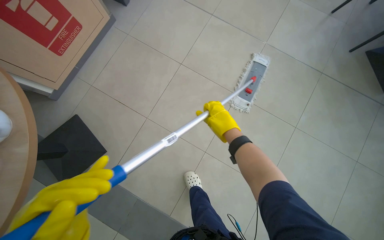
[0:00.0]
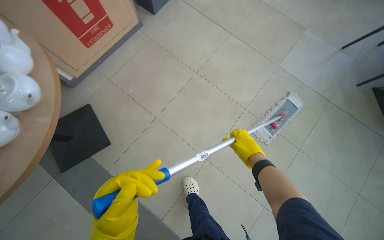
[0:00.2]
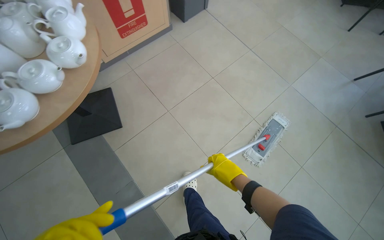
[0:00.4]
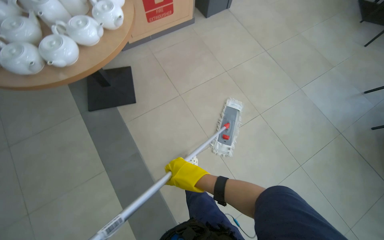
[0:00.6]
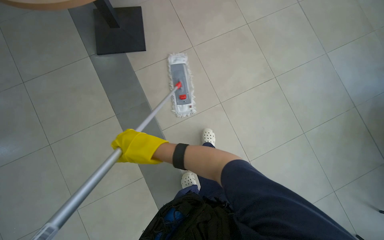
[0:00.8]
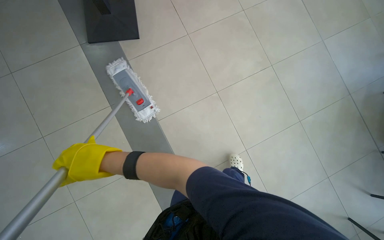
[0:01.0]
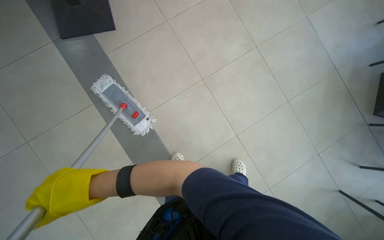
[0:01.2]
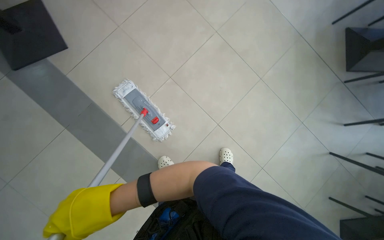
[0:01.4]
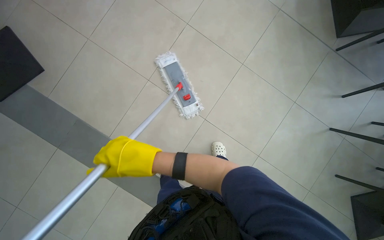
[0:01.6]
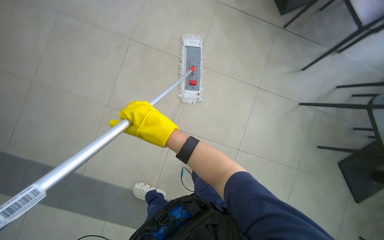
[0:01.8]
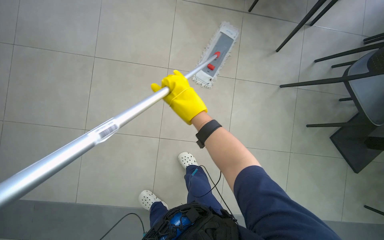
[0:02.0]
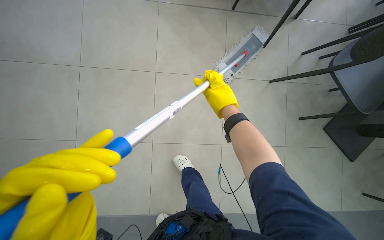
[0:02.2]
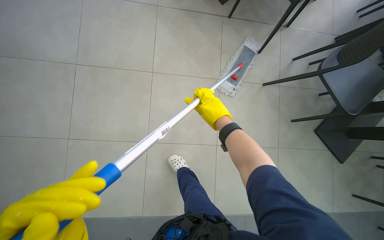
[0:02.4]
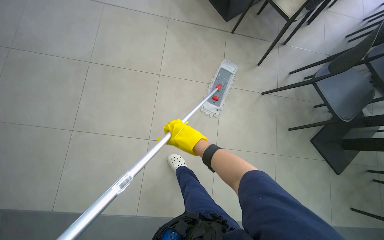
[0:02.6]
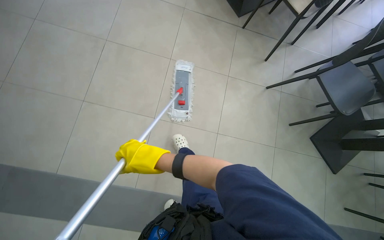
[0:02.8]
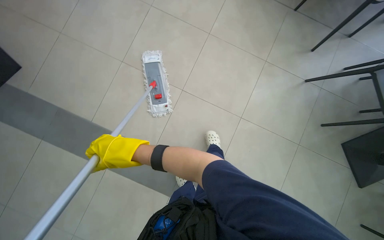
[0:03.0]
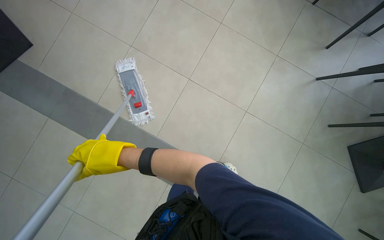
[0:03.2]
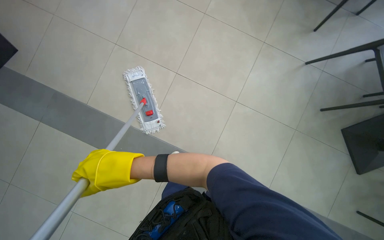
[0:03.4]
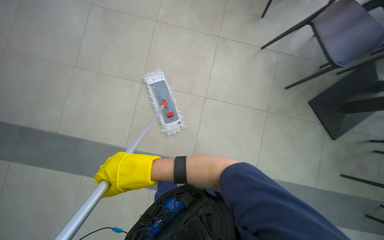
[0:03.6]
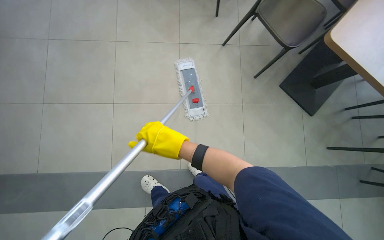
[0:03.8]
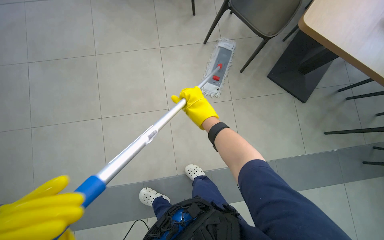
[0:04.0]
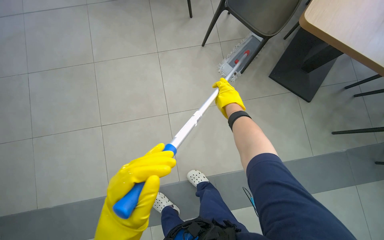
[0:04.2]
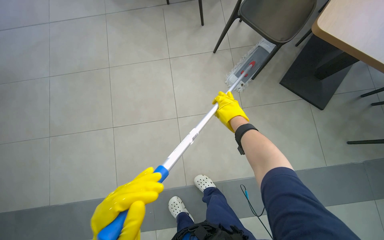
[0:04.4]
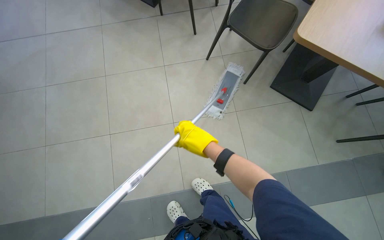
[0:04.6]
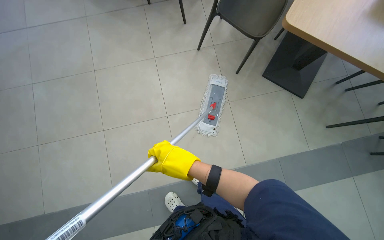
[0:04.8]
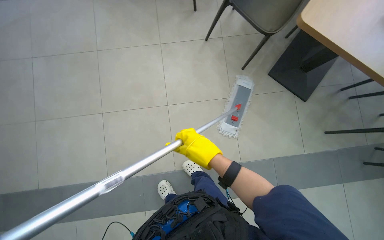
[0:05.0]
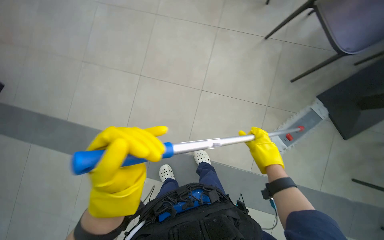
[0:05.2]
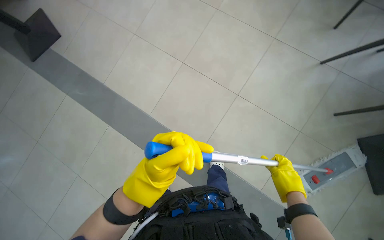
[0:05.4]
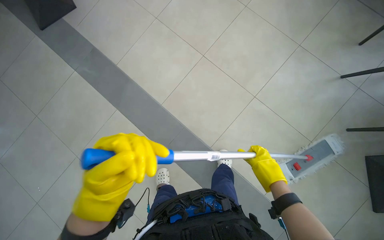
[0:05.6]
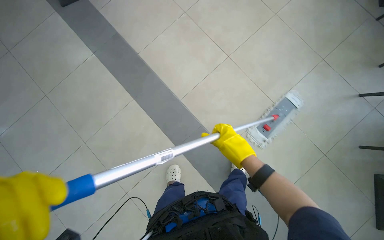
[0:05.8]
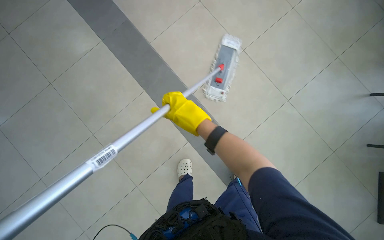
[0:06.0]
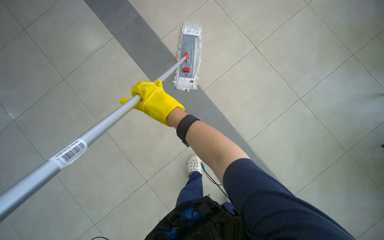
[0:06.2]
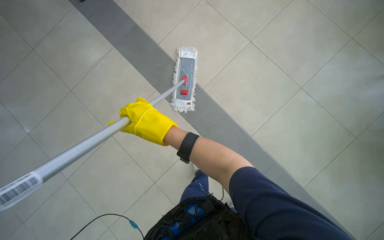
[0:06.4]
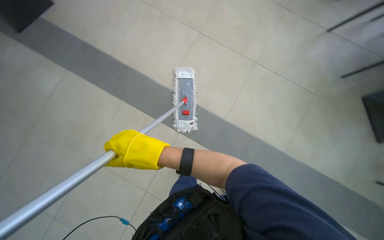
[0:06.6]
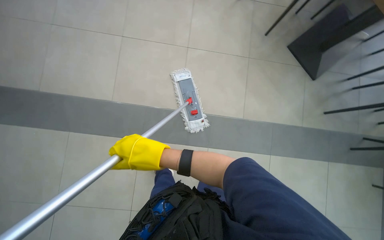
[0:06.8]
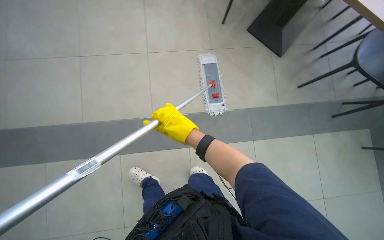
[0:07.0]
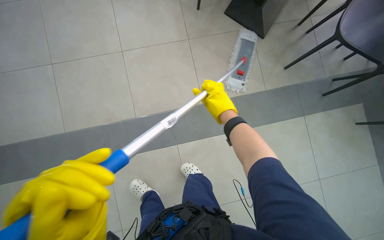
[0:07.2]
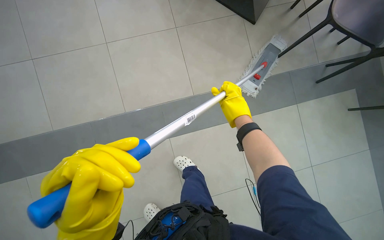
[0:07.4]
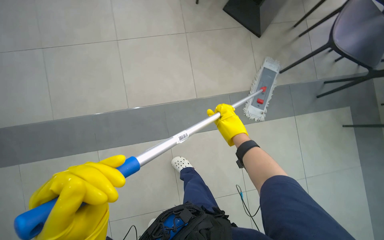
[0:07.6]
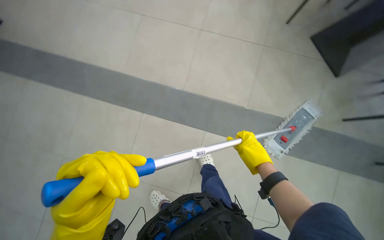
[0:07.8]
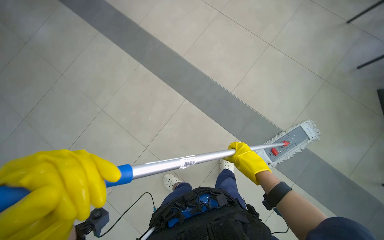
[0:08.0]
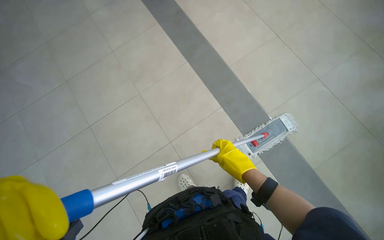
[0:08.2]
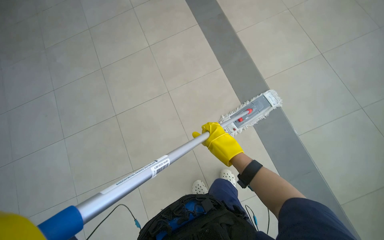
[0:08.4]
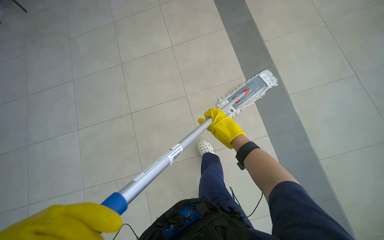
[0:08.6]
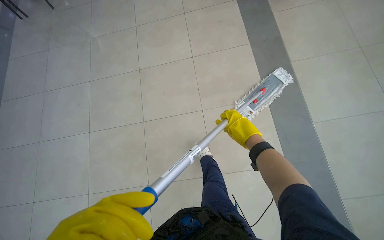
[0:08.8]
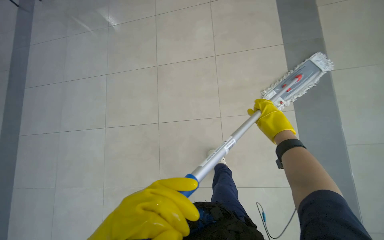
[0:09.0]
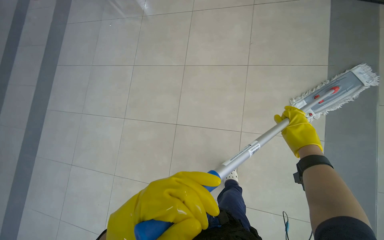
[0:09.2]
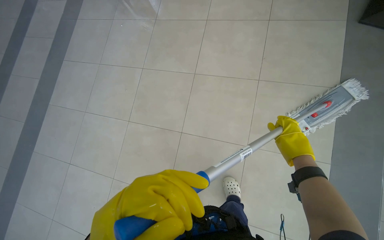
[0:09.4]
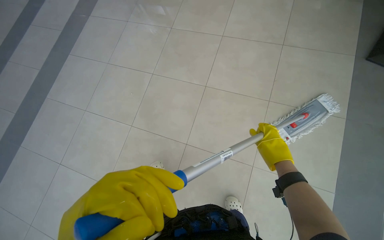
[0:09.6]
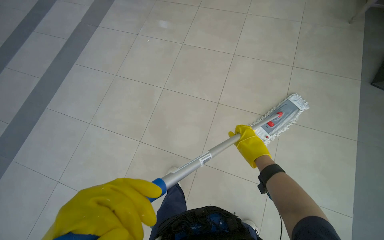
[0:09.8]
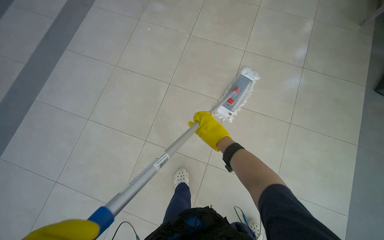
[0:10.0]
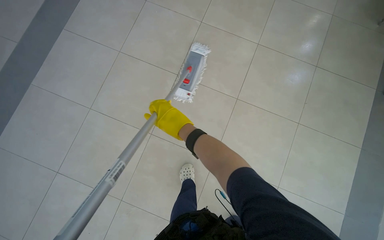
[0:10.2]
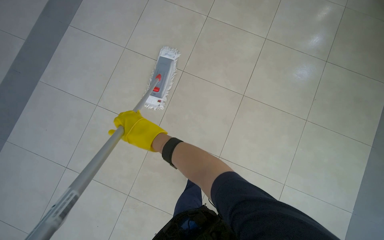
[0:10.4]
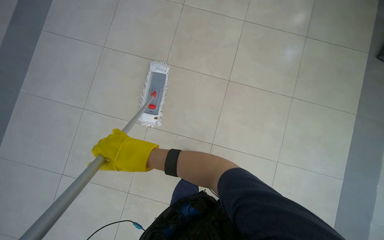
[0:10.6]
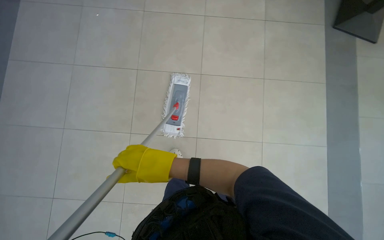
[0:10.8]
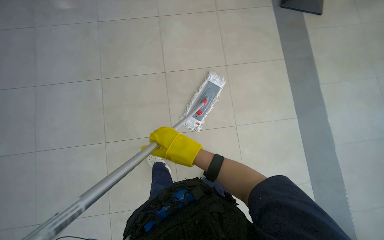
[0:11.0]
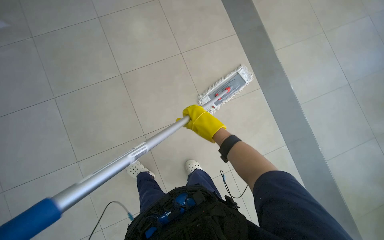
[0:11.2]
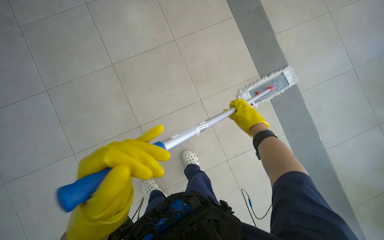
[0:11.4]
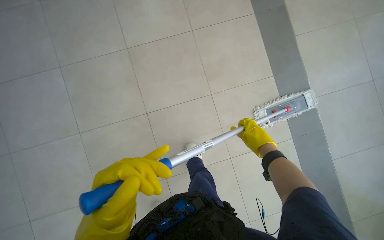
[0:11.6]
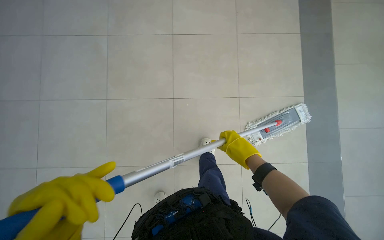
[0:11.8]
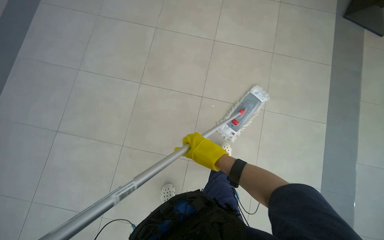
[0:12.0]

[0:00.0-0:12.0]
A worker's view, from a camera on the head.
Job: mopping floor.
The whole recording: Mopping floor. The worker mops the floor, including inside the elevator, and rinses the mop head in the bucket.
0:00.0 to 0:01.6: The head travels some 50 cm.
0:04.4 to 0:06.0: The head travels some 60 cm. The scene turns approximately 50 degrees clockwise in the picture.
0:06.0 to 0:07.6: The scene rotates counterclockwise by about 40 degrees.
0:07.6 to 0:09.0: The head travels roughly 90 cm. The wearer looks approximately 60 degrees further to the left.
0:09.0 to 0:10.4: The camera is carried some 60 cm.
0:10.4 to 0:12.0: The camera is carried approximately 50 cm.

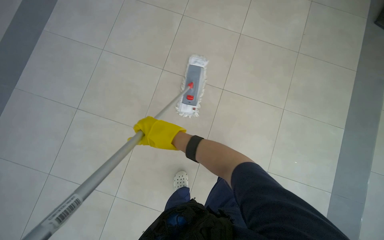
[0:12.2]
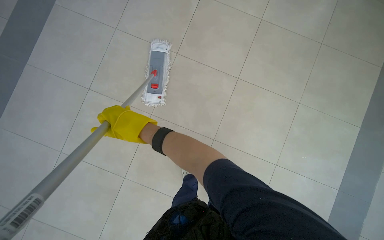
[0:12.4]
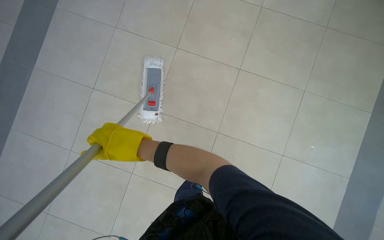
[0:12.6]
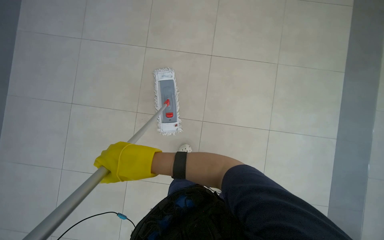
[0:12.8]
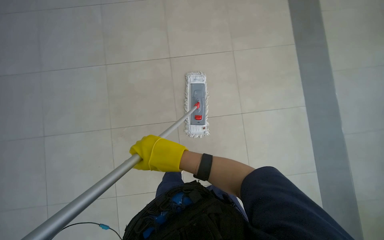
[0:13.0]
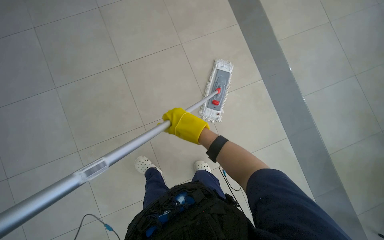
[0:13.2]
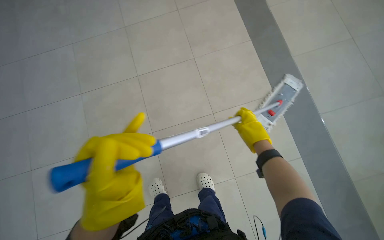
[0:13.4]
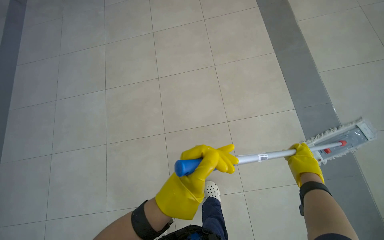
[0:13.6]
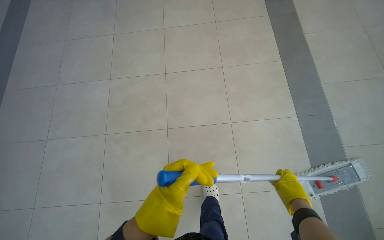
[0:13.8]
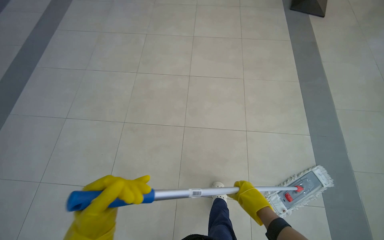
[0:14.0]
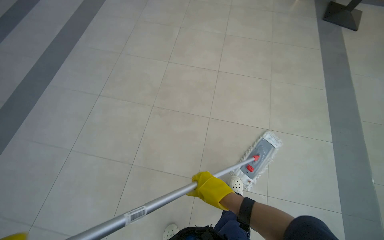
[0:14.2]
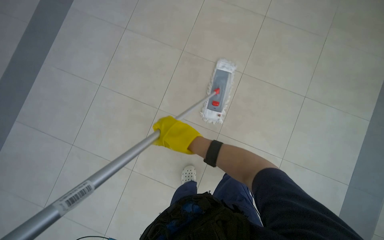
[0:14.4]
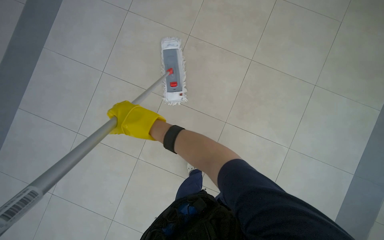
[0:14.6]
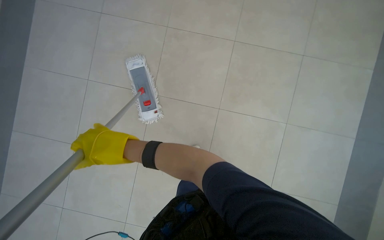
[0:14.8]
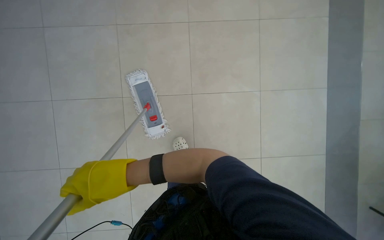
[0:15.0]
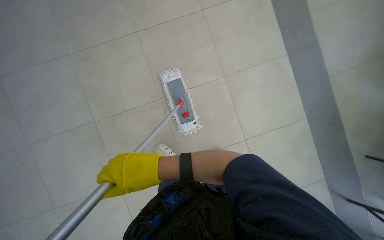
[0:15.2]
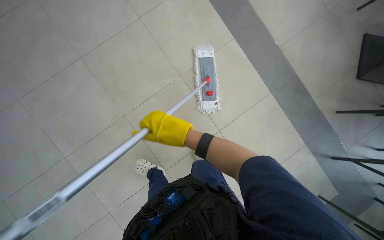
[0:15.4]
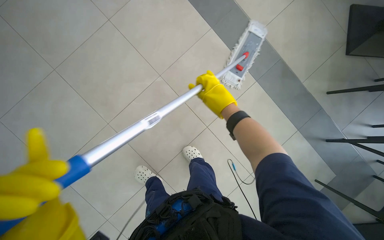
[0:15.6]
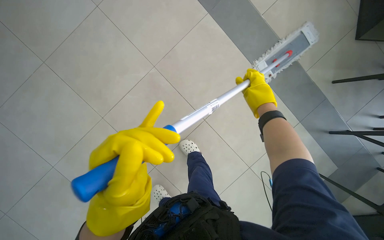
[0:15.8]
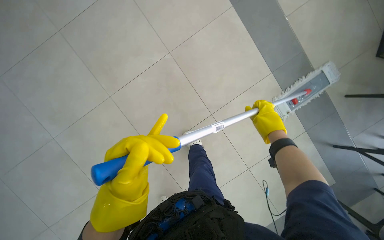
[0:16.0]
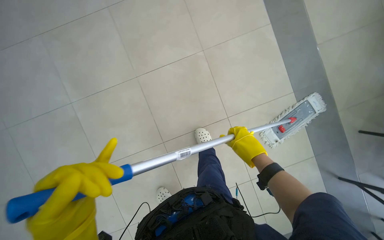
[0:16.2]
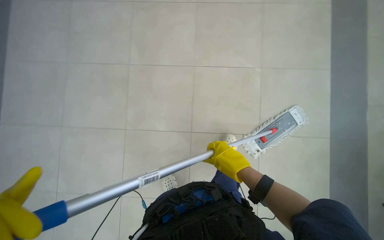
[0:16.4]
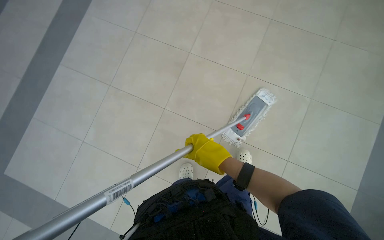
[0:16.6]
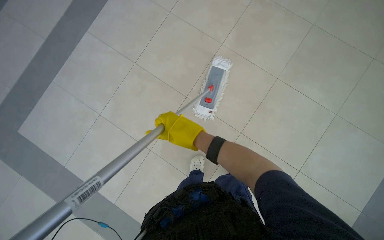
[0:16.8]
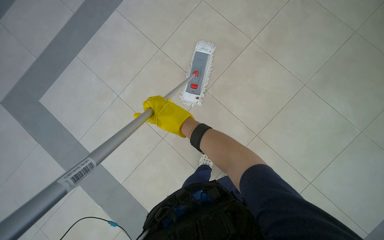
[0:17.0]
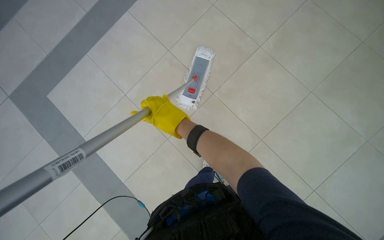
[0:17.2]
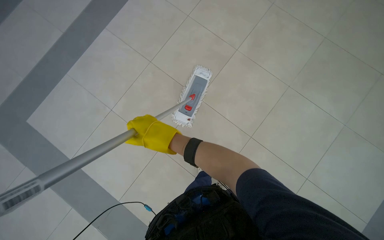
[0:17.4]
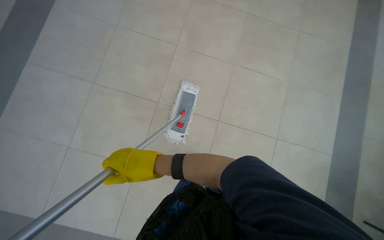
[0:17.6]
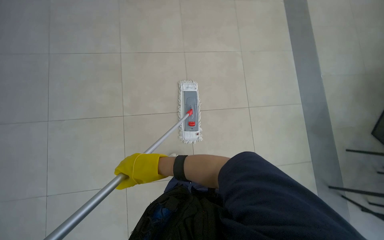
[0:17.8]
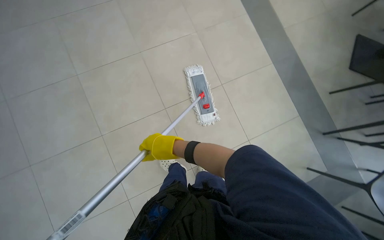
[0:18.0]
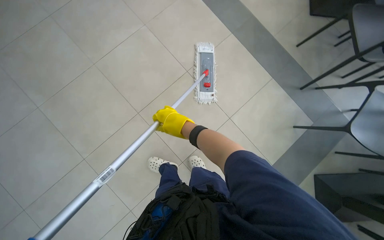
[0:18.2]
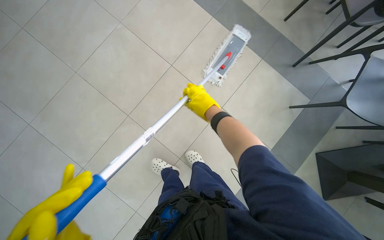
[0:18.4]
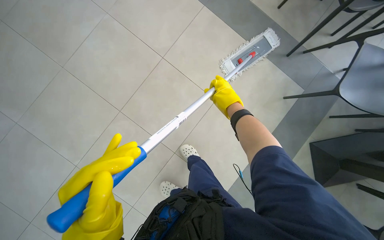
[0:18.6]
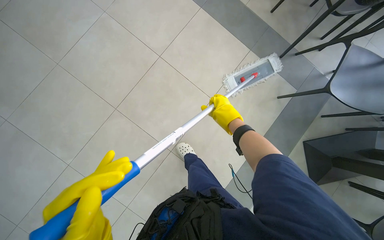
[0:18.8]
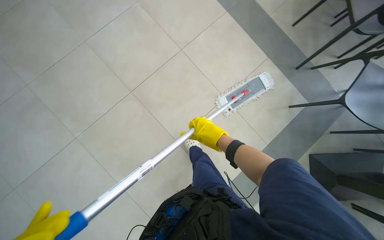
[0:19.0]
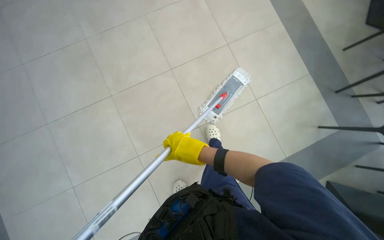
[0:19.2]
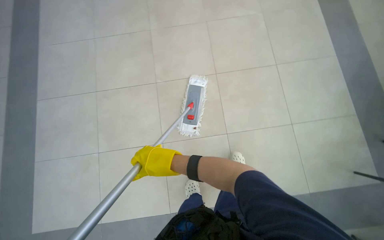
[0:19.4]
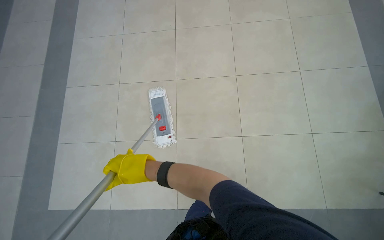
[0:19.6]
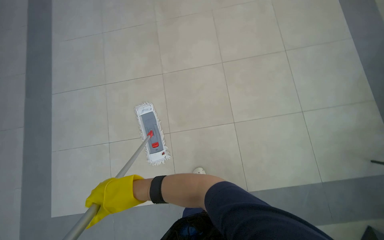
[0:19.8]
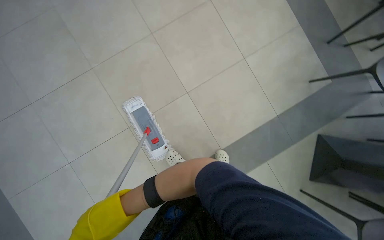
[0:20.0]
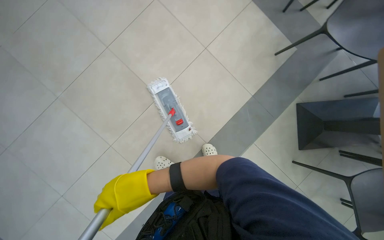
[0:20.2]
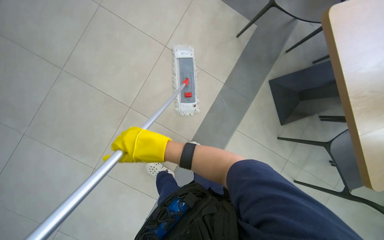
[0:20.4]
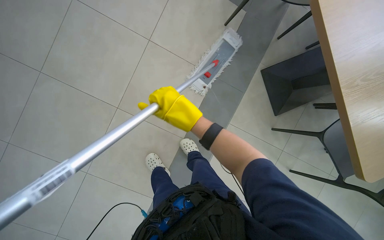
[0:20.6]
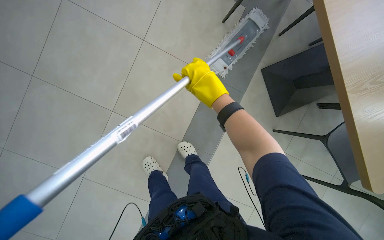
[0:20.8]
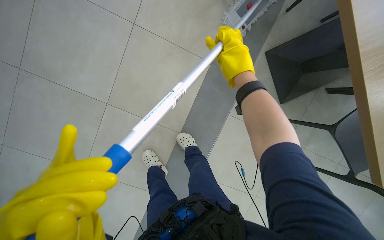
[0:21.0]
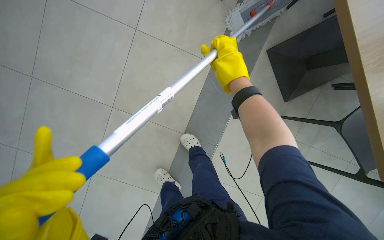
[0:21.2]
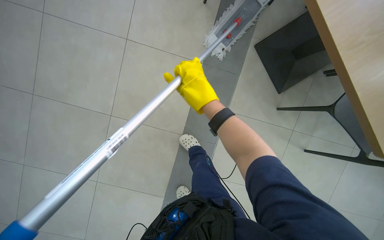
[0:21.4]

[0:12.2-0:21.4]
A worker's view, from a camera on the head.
Job: mopping floor.
The whole recording: Mopping floor. The worker mops the floor, including inside the elevator, and rinses the mop head in the bucket.
0:13.8 to 0:15.2: The wearer moves roughly 50 cm.
0:18.4 to 0:19.8: The camera travels about 40 cm. The scene rotates clockwise by approximately 35 degrees.
0:19.8 to 0:21.4: The wearer moves approximately 60 cm. The wearer looks some 20 degrees further downward. Everything in view rotates about 55 degrees counterclockwise.
